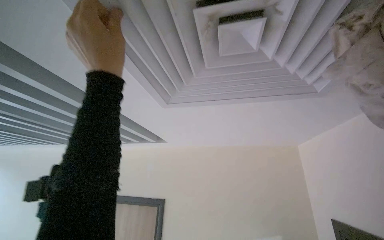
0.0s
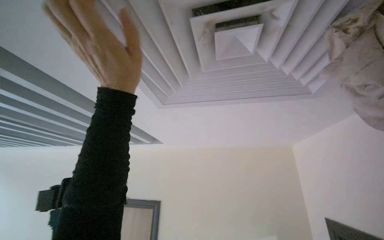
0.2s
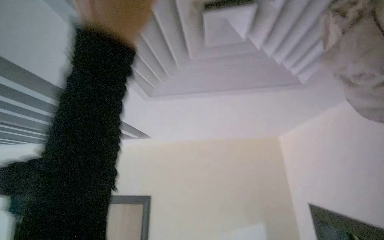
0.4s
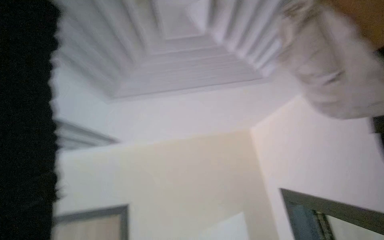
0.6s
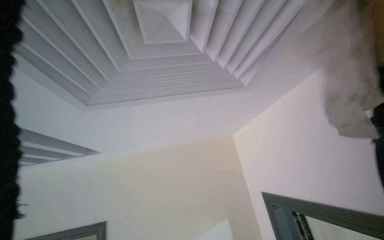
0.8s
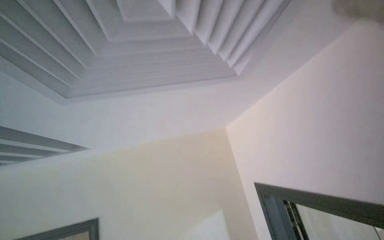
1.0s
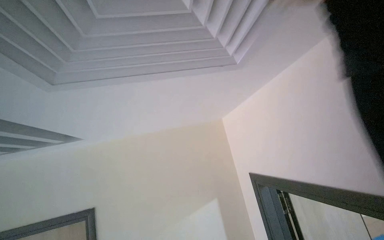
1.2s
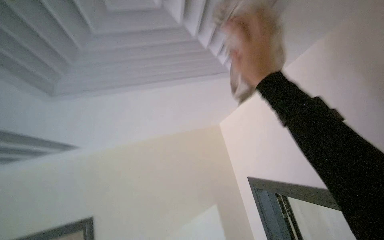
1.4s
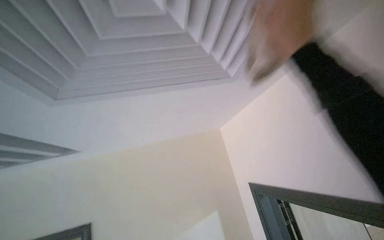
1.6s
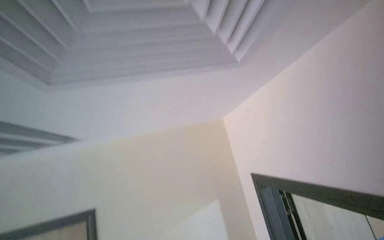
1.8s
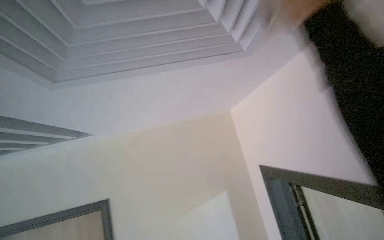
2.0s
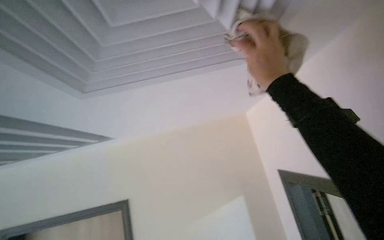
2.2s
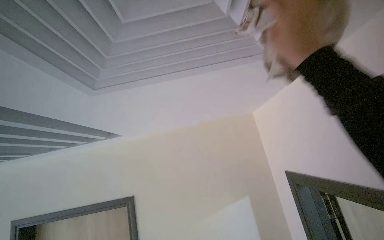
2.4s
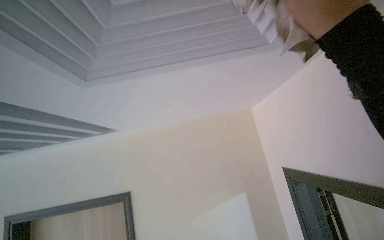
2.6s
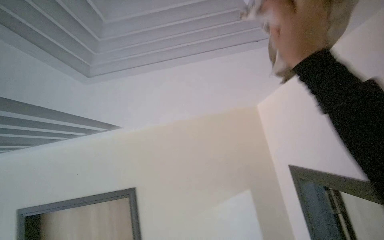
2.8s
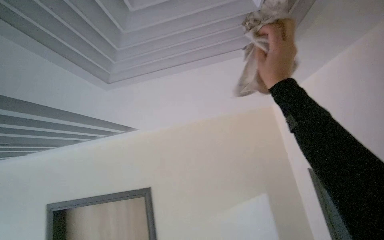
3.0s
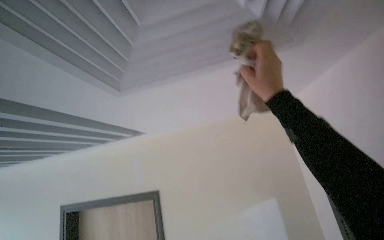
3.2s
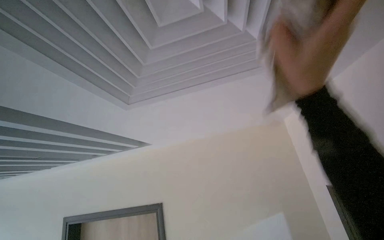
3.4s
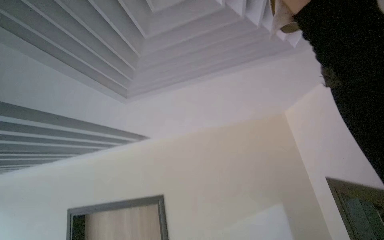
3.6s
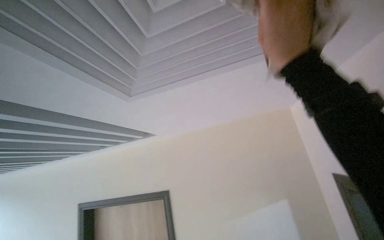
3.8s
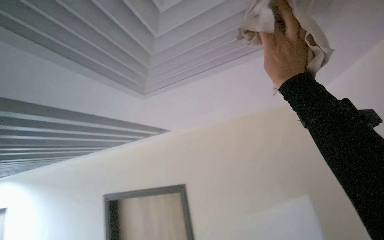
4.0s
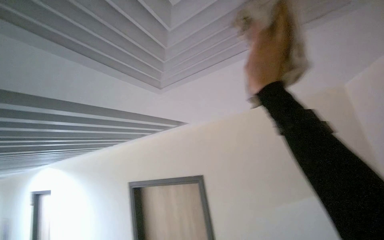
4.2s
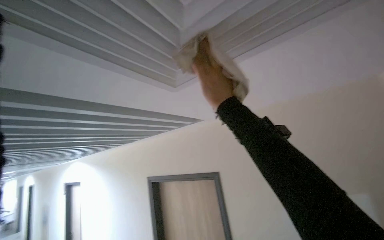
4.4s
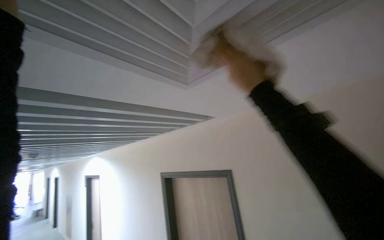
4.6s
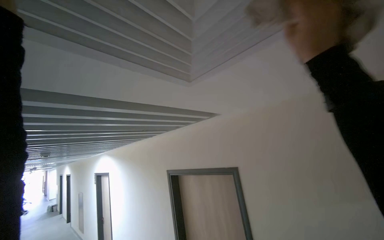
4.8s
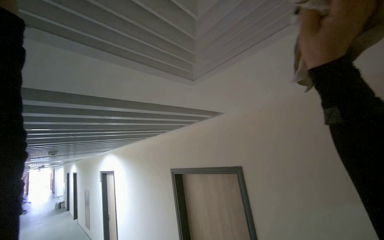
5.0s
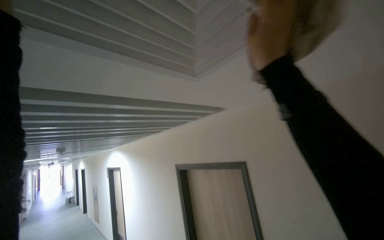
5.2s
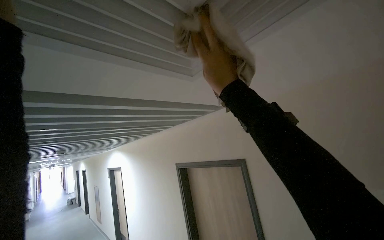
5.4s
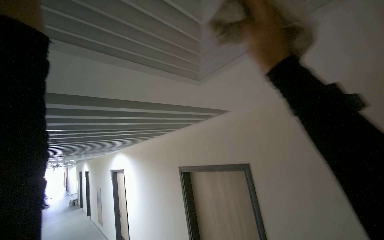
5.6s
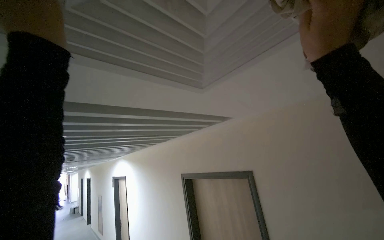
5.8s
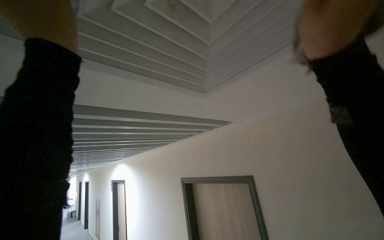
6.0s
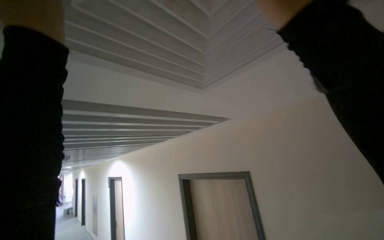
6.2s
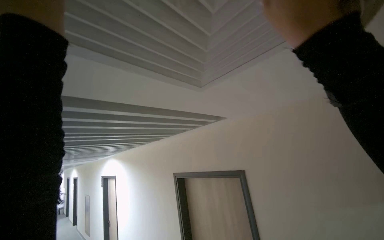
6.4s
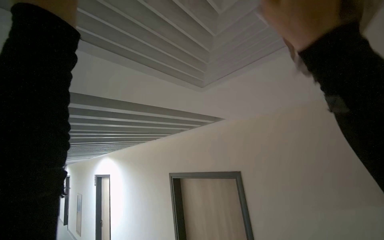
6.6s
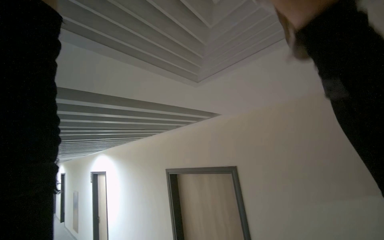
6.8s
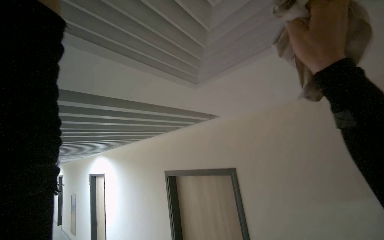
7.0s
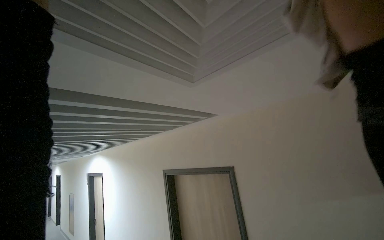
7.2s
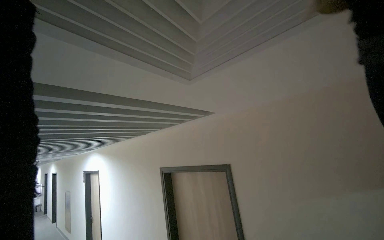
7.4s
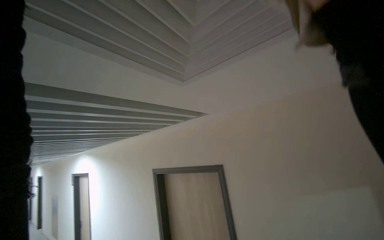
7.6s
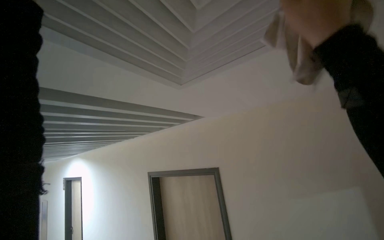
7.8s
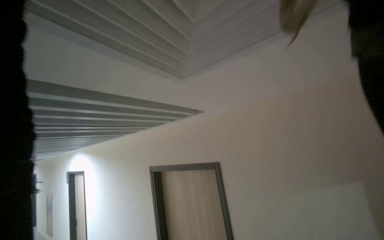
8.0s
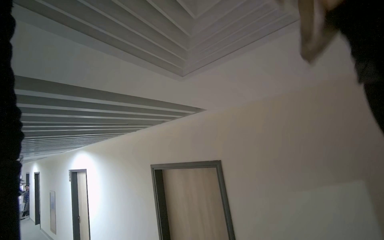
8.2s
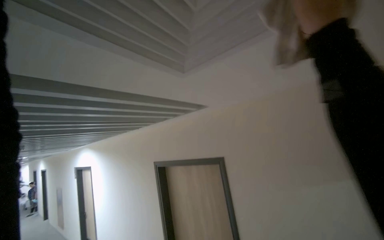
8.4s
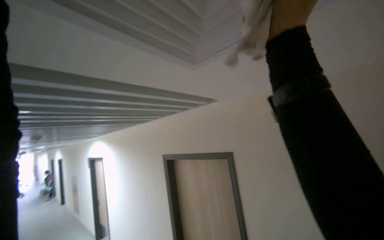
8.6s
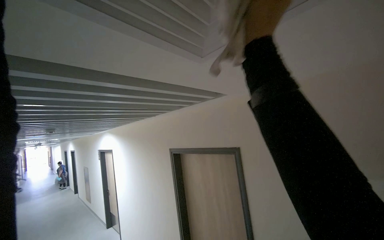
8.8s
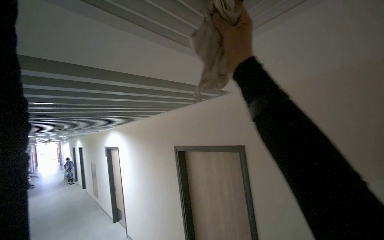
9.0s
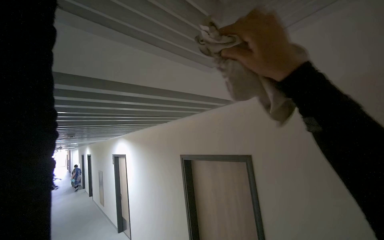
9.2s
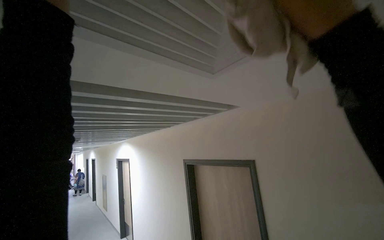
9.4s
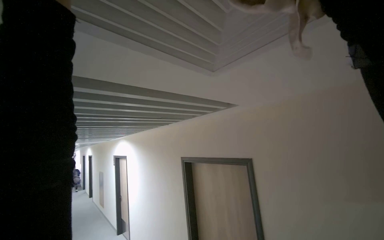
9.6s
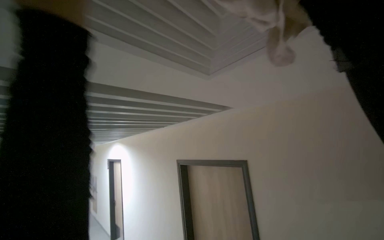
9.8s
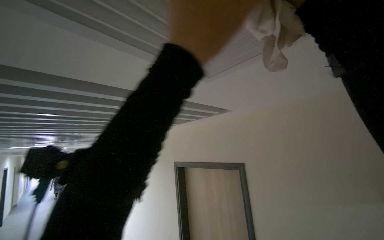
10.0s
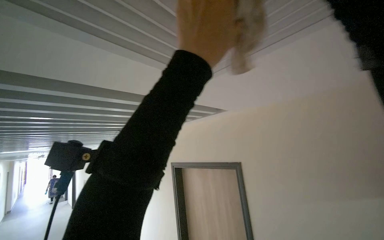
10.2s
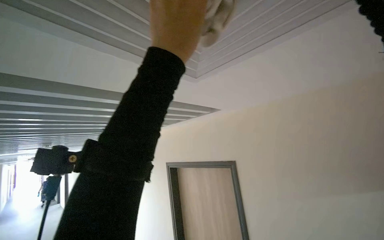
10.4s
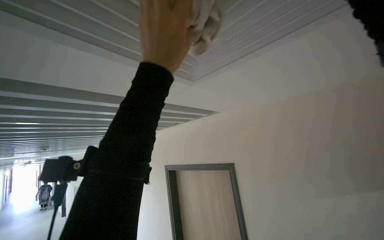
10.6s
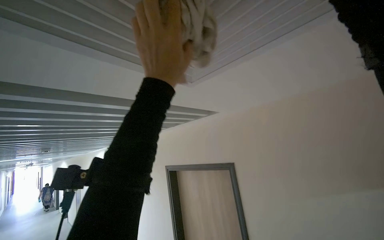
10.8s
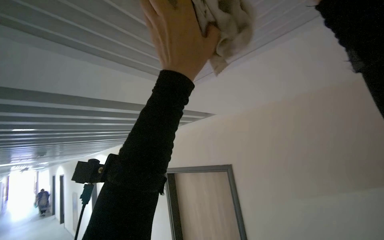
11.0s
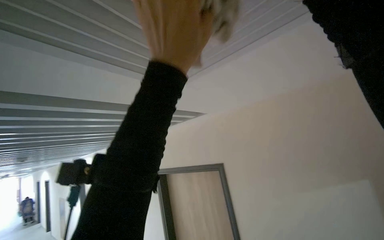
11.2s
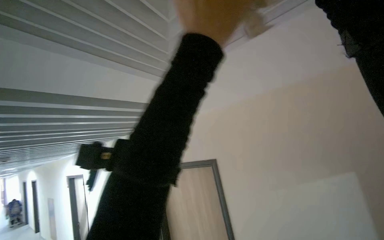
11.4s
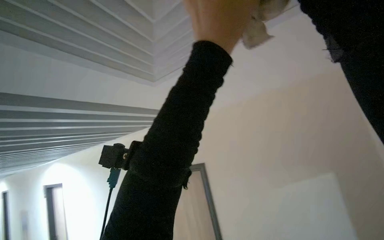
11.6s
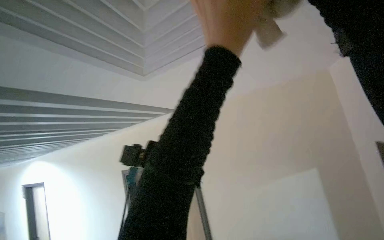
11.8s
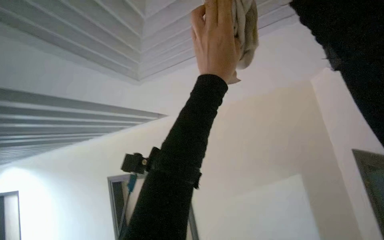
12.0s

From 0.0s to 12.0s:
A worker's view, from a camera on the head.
Job: wiping surfaces.
The whole recording: Wiping ceiling vents. The worker wipes multiple ceiling vents with a cloth.
From 0.0s to 1.6s: The wearer looks about 25 degrees further to the right.
From 1.6s to 3.0s: The view pans to the left by about 20 degrees. The right hand goes nearer and farther, about 15 cm each way, reversing 2 times.
From 3.0s to 4.4s: The camera sweeps to the left, by about 30 degrees. The right hand heads to the left, covering some 20 cm.
From 4.4s to 6.0s: The right hand swings left and right, some 20 cm each way, with 2 reversals.
From 7.6s to 9.0s: The right hand shifts approximately 30 cm to the left and farther from the camera.
From 10.4s to 12.0s: The left hand goes about 15 cm farther from the camera.

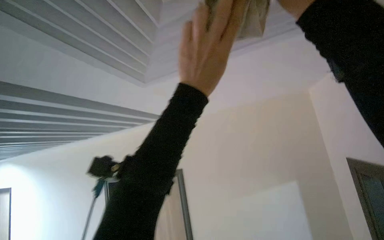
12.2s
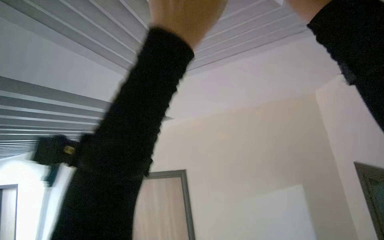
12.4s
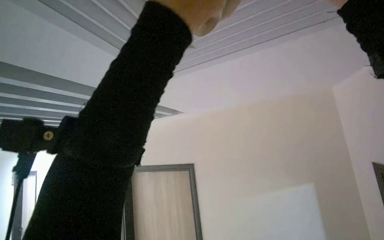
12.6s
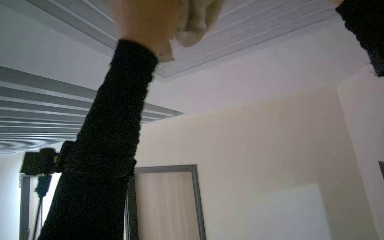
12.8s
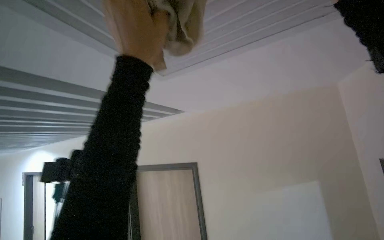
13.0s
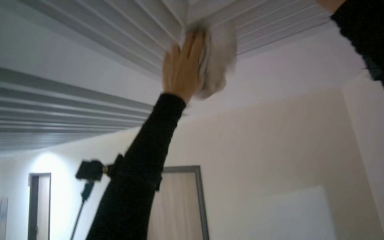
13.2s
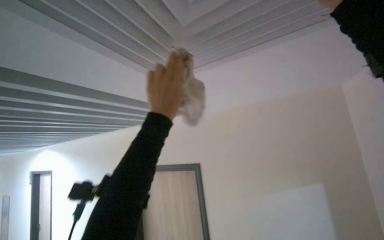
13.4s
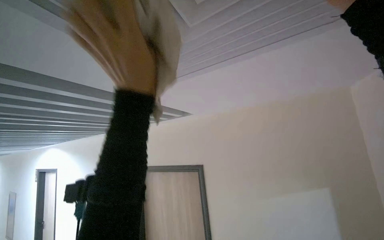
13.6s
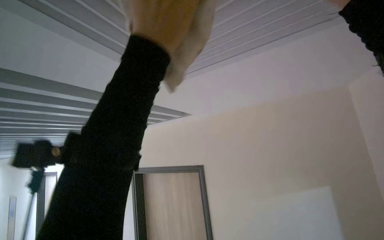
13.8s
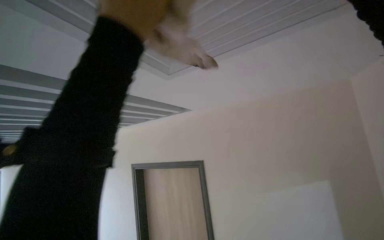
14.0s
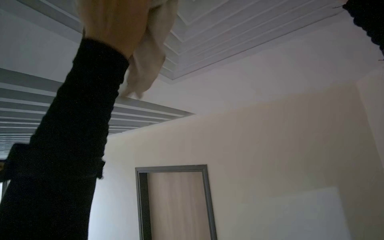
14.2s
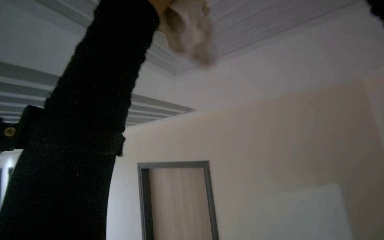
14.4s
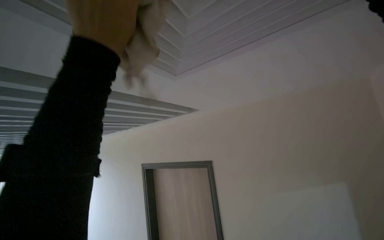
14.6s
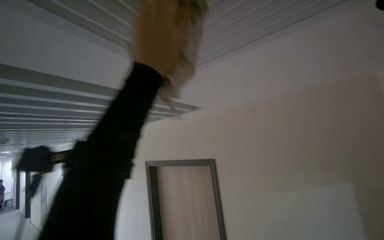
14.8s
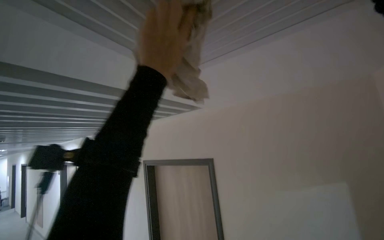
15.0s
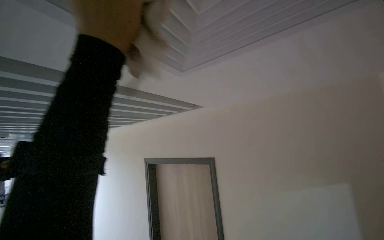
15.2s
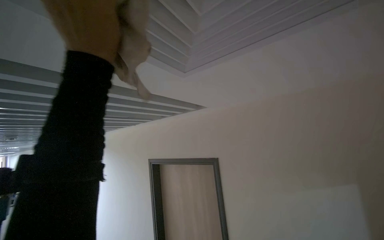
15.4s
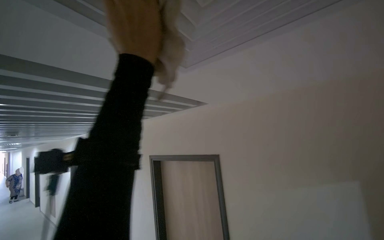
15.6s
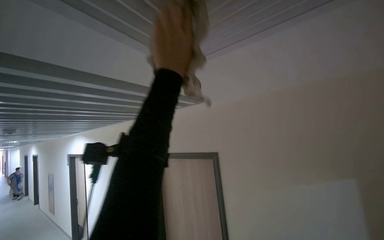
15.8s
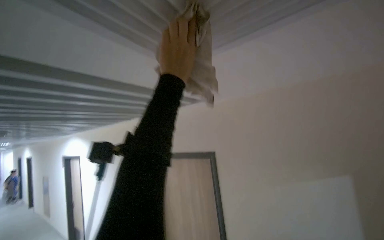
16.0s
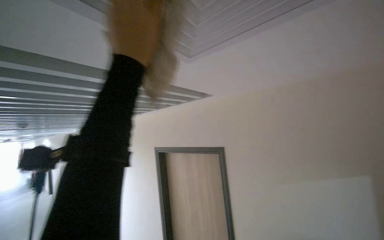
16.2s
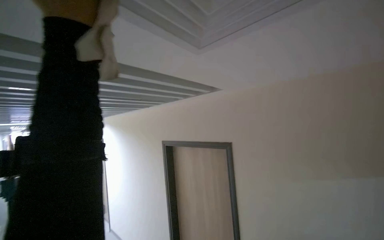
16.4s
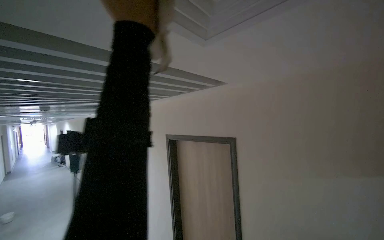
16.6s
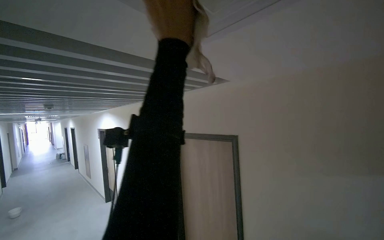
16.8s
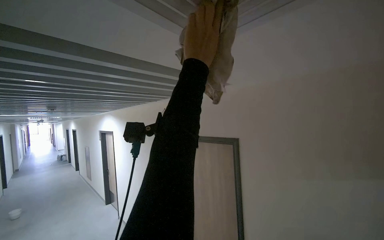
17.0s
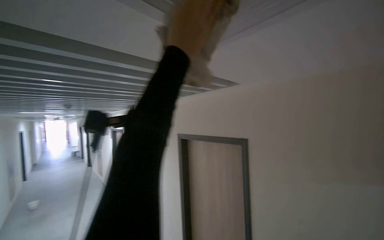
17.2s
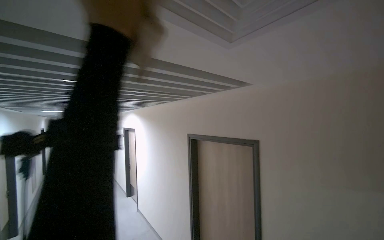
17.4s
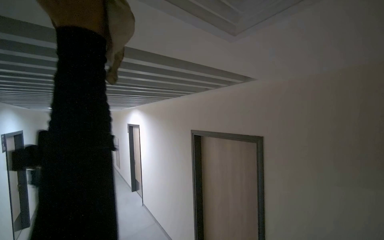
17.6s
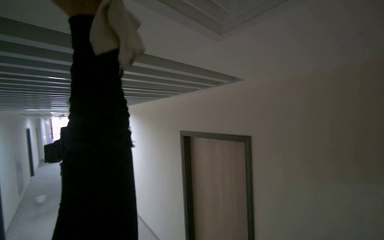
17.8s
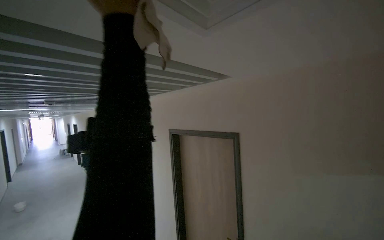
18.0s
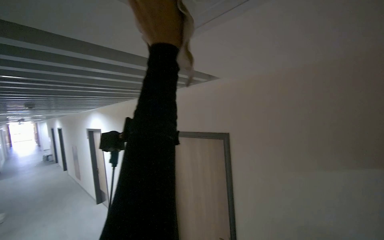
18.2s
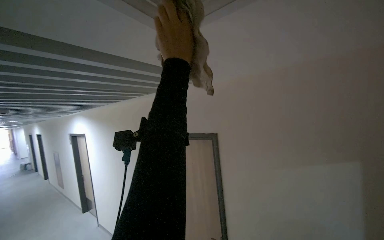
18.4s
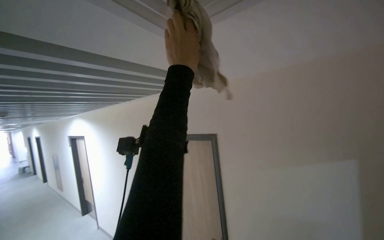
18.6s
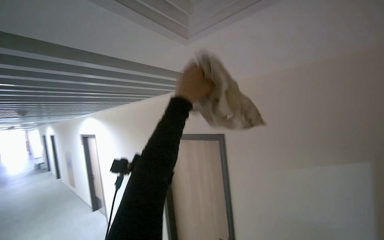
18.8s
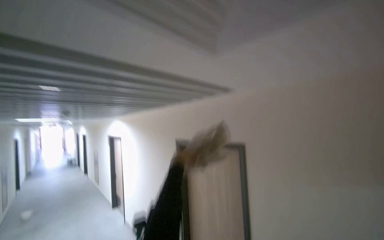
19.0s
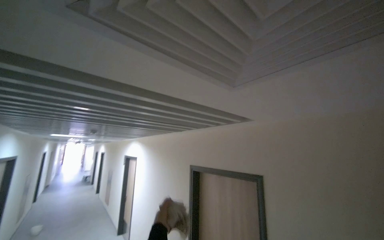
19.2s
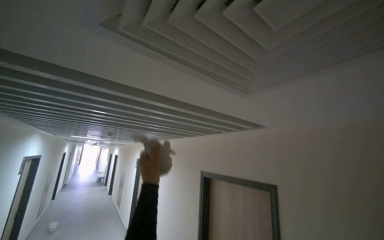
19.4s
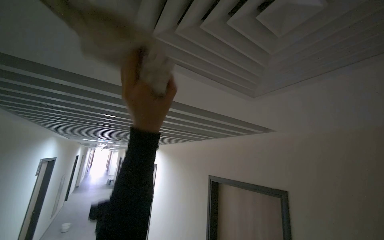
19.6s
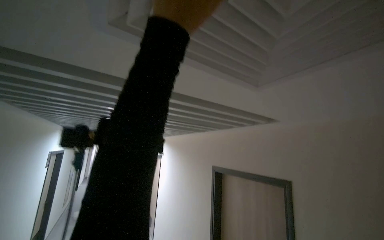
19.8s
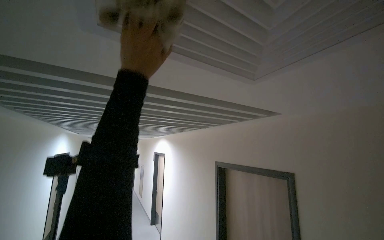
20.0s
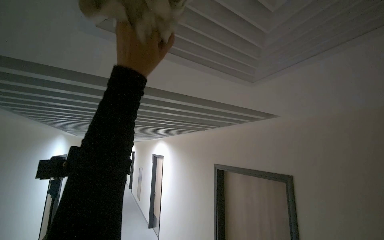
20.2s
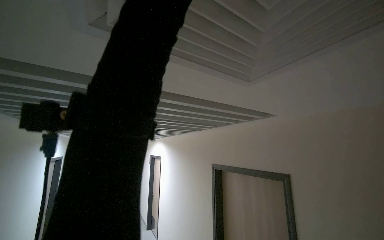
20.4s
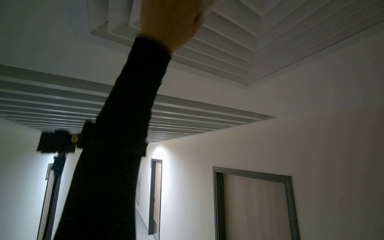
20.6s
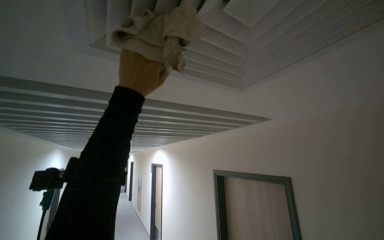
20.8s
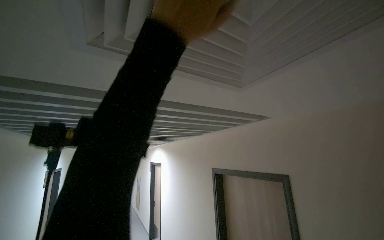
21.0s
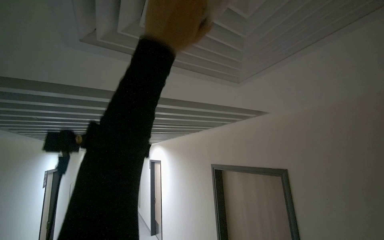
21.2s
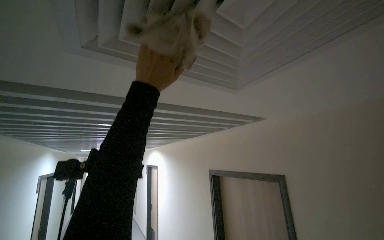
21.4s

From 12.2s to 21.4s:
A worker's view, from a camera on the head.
Job: wiping surfaces.
The whole recording: Wiping ceiling vents. The worker wipes multiple ceiling vents with a cloth.
From 12.2s to 13.8s: The left hand shifts some 10 cm up the picture, and reaches approximately 10 cm farther from the camera, then returns.
From 13.8s to 15.2s: The left hand heads to the left, covering about 15 cm.
From 15.2s to 16.8s: The left hand moves left and right over roughly 15 cm, changing direction 2 times.
